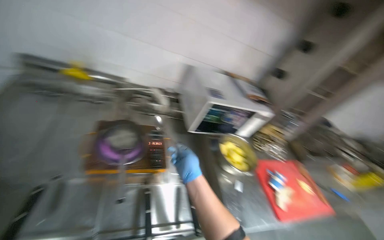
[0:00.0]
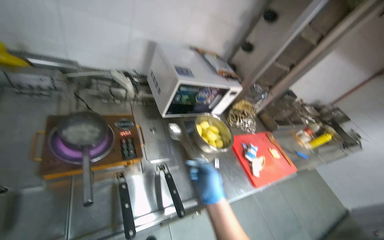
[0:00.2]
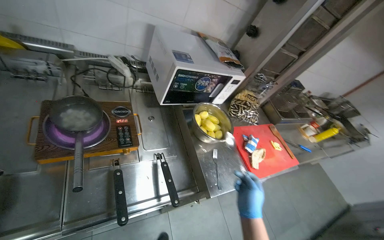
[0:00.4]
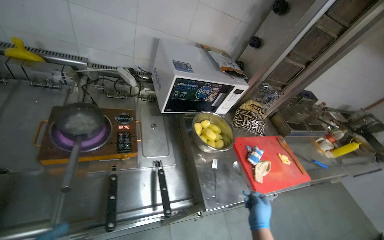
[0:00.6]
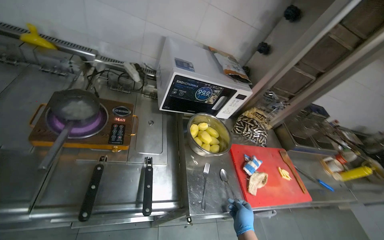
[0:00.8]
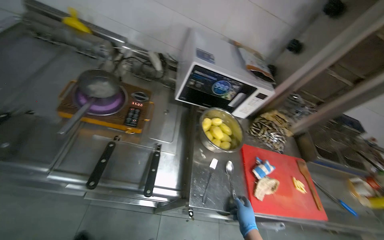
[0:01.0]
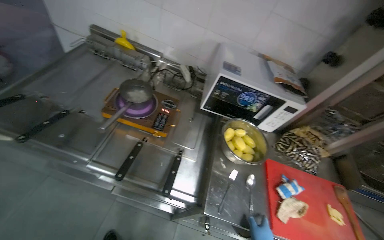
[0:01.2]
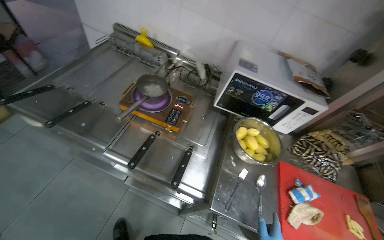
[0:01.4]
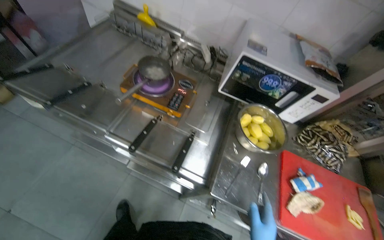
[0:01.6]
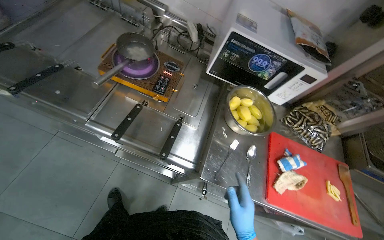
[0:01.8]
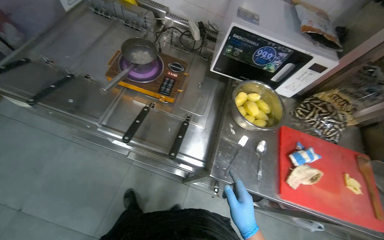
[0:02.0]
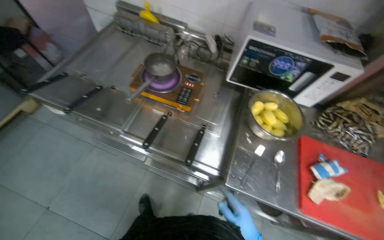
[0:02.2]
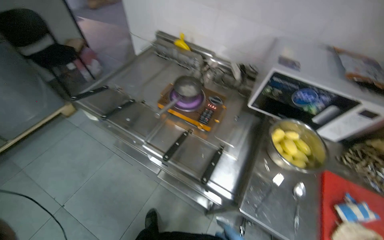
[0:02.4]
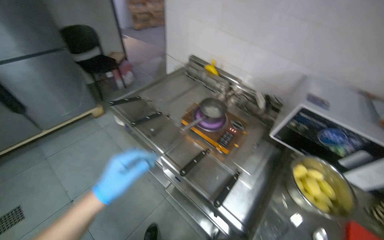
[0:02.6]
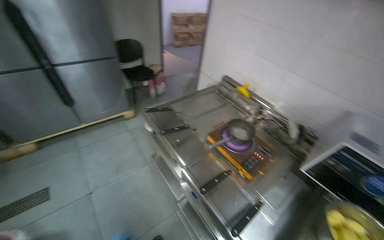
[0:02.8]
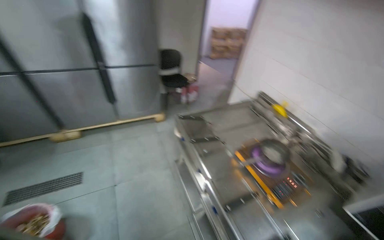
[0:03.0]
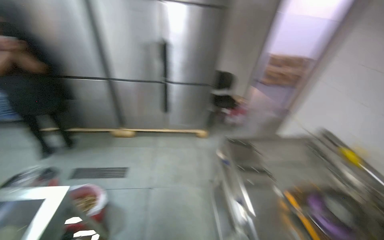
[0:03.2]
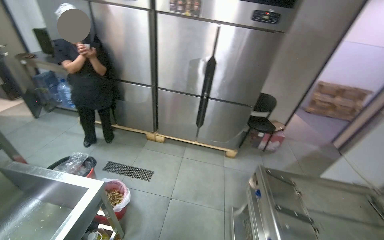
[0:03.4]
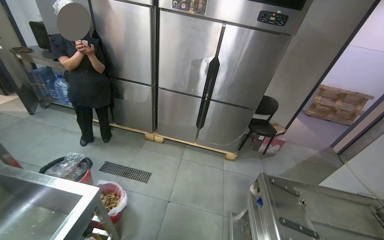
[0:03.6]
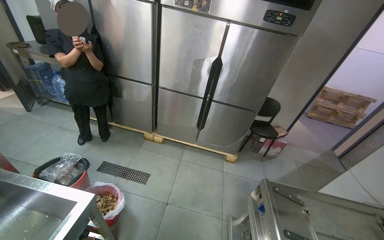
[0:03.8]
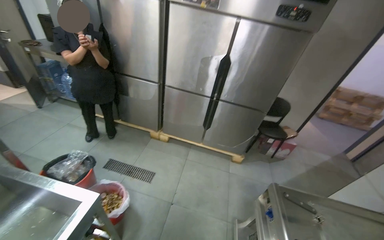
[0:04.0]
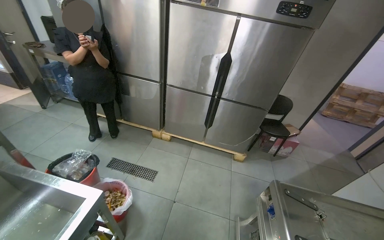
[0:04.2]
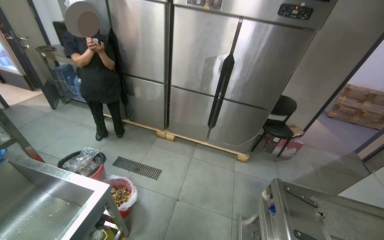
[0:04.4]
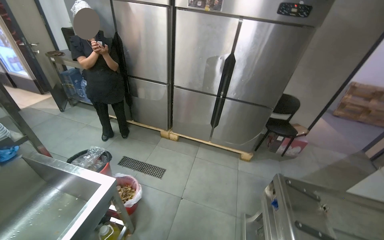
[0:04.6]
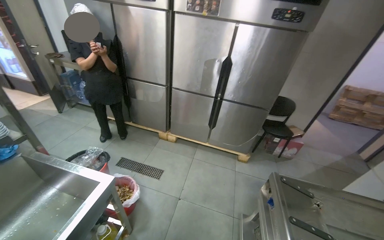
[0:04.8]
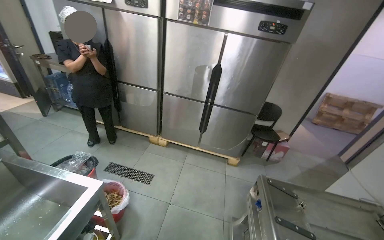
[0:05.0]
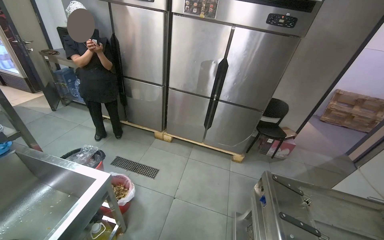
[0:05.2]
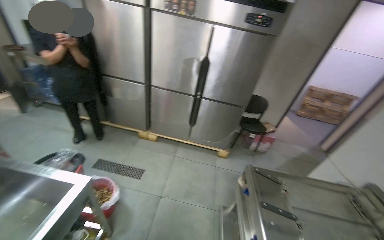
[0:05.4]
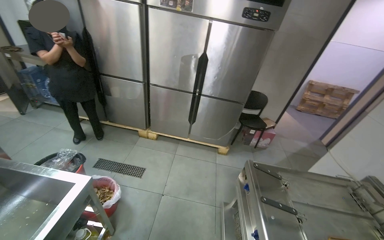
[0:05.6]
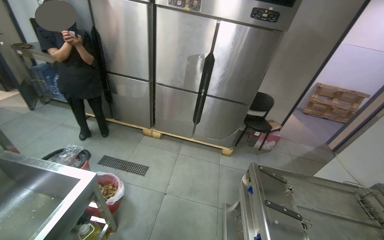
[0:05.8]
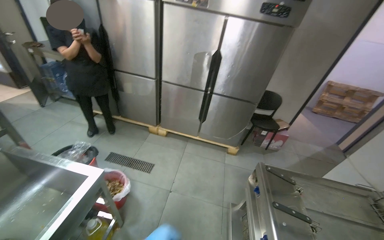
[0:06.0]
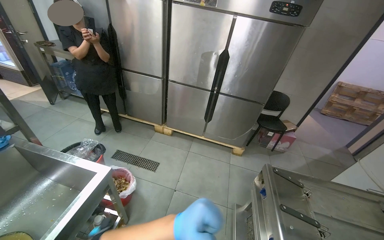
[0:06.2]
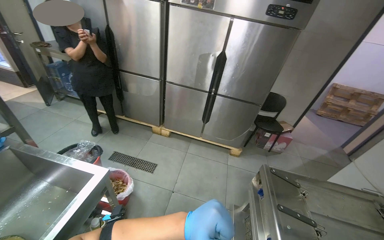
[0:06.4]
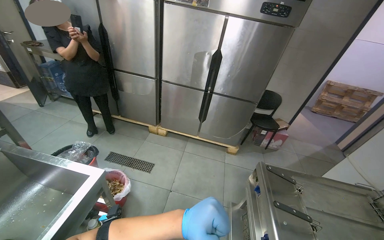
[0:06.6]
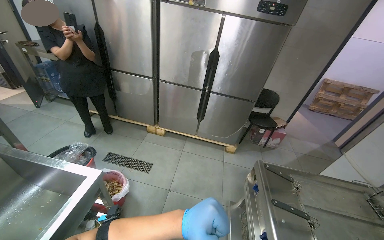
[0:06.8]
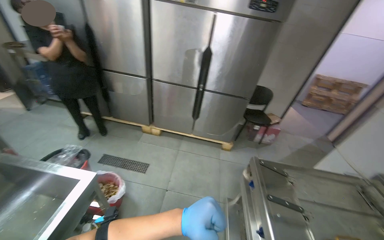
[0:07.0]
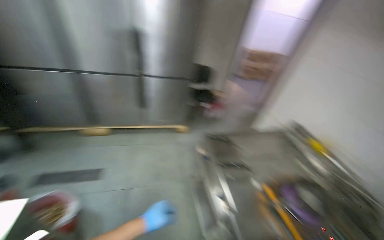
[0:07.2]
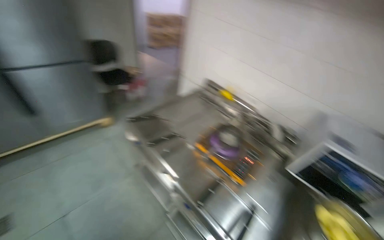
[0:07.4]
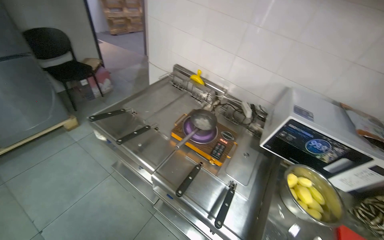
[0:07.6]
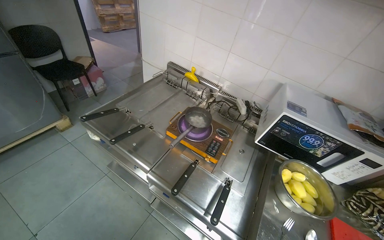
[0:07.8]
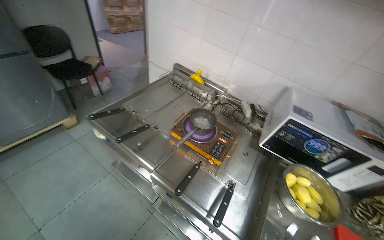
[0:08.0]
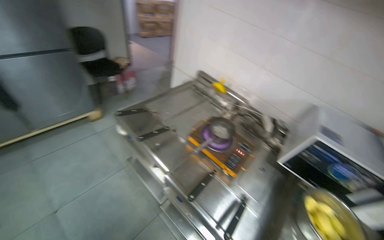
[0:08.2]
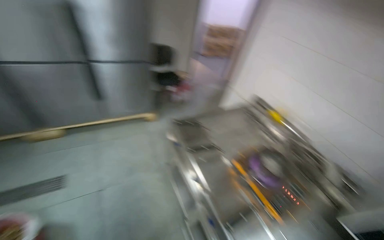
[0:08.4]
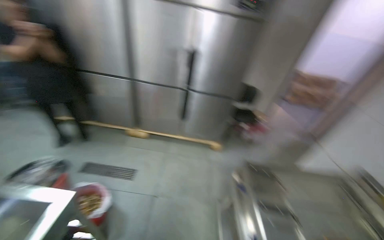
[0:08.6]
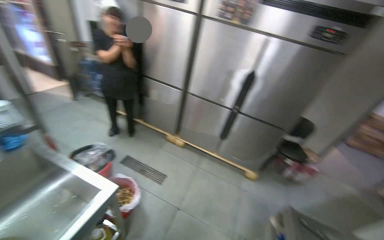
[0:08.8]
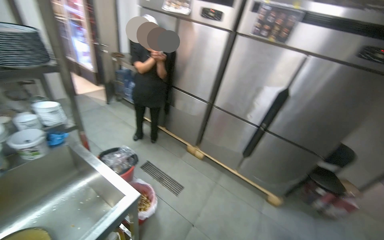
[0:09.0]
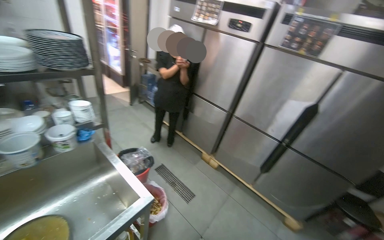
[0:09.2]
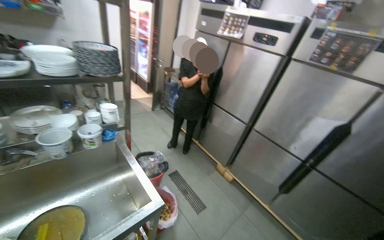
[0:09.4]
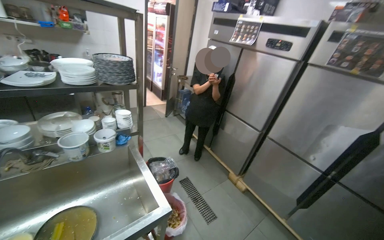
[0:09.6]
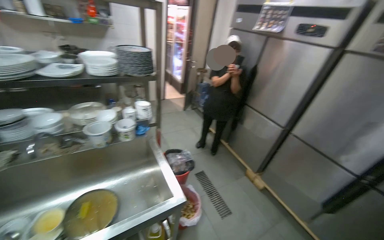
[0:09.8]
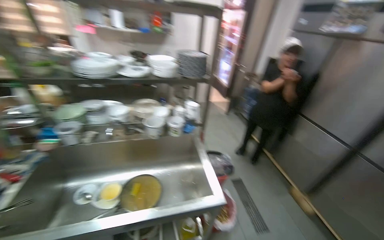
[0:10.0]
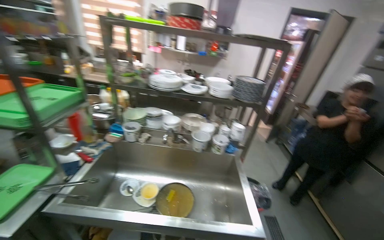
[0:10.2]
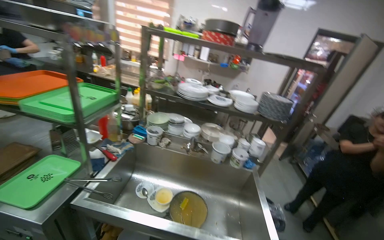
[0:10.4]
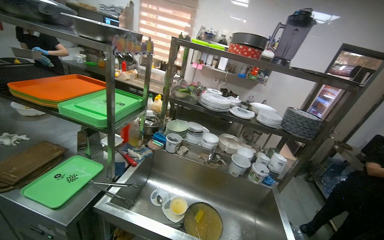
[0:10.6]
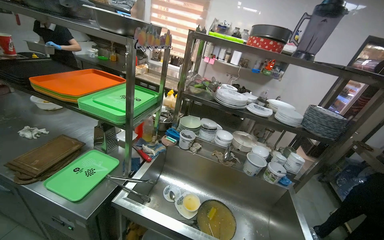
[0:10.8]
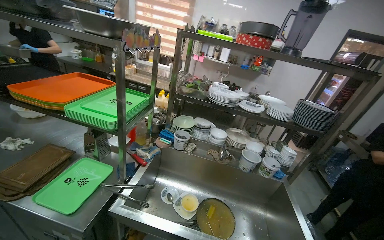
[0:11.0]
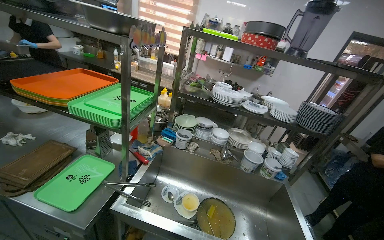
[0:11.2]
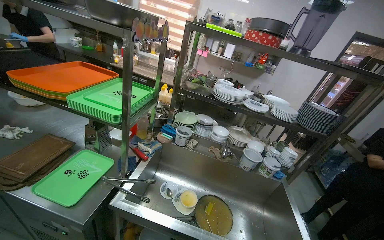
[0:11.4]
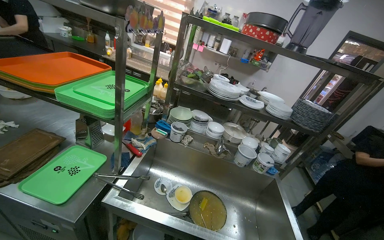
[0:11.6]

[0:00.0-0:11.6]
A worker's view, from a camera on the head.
Job: preparing food.
The whole recording: Managing cooking meal. The worker manages the meal while it is cooking.
0:01.4 to 0:02.8: The head rotates roughly 35 degrees to the left. The wearer looks about 15 degrees further upward.
0:02.8 to 0:04.4: The wearer looks some 50 degrees further to the left. The view tips upward by approximately 15 degrees.
0:05.8 to 0:07.2: The head turns to the right by some 20 degrees.
0:07.2 to 0:08.8: The wearer looks about 35 degrees further to the left.
0:08.8 to 0:10.2: The wearer looks roughly 70 degrees further to the left. The wearer looks some 20 degrees further upward.

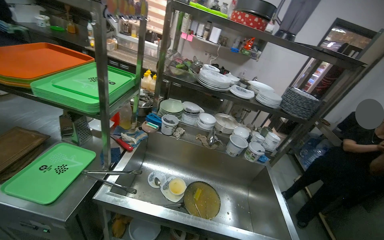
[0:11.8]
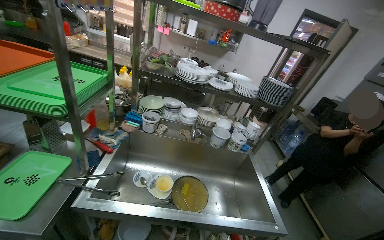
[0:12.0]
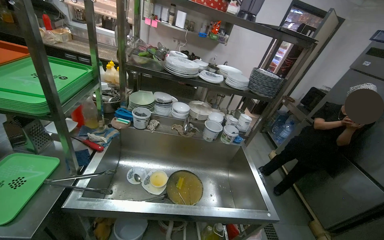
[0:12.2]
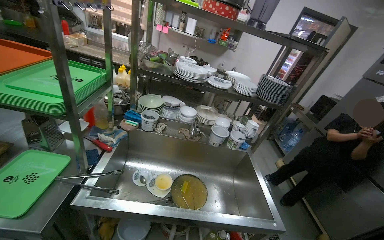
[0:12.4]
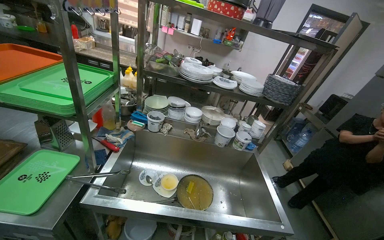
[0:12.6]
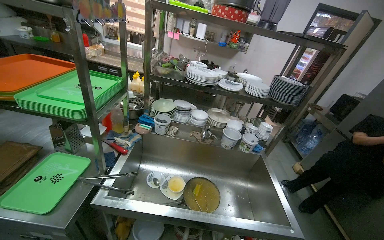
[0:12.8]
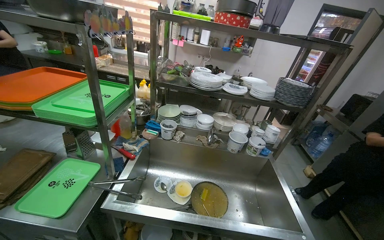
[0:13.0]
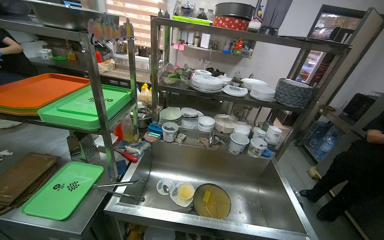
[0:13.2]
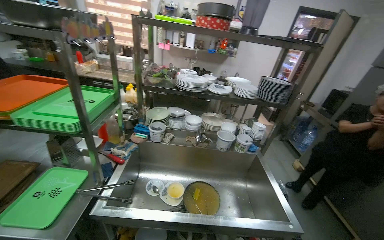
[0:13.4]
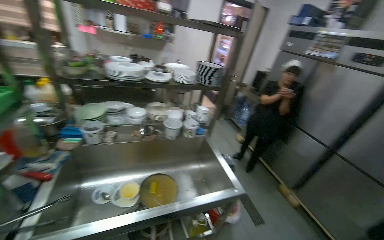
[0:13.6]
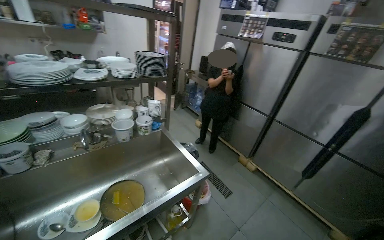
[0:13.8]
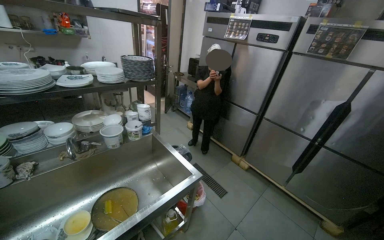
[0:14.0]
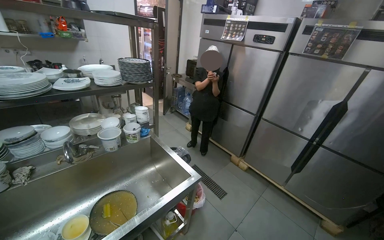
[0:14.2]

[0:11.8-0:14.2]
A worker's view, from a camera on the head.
Job: preparing food.
The whole recording: Managing cooking meal. The worker manages the meal while it is cooking.
0:13.0 to 0:14.2: The wearer looks roughly 50 degrees further to the right.

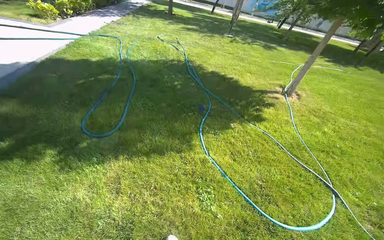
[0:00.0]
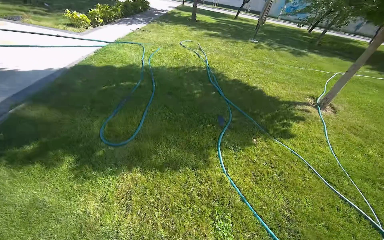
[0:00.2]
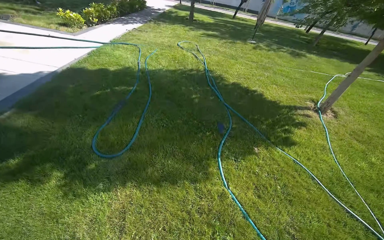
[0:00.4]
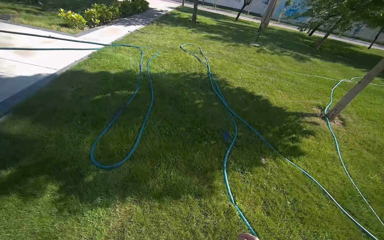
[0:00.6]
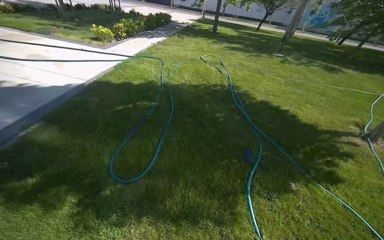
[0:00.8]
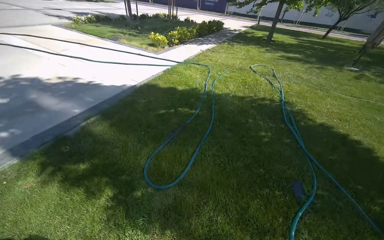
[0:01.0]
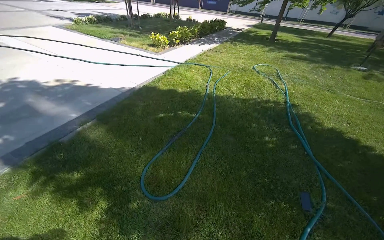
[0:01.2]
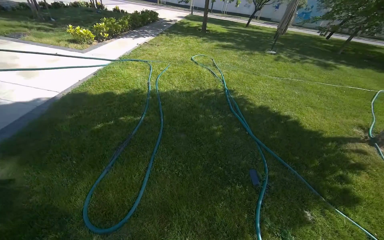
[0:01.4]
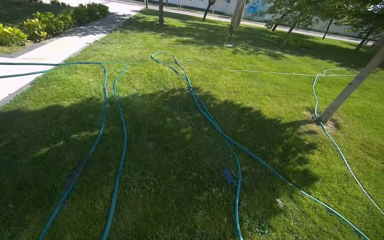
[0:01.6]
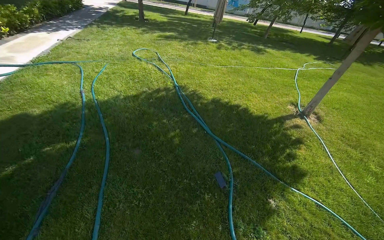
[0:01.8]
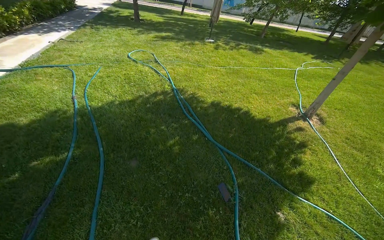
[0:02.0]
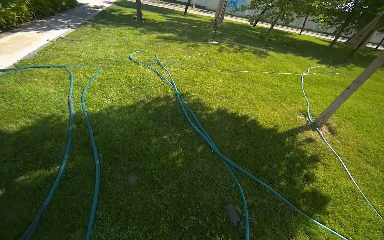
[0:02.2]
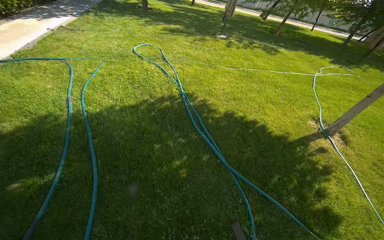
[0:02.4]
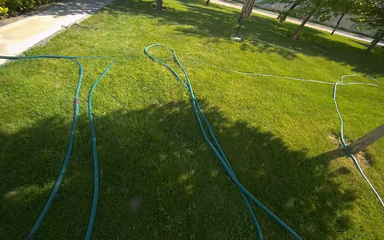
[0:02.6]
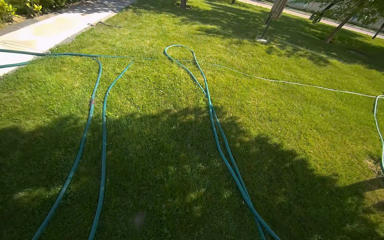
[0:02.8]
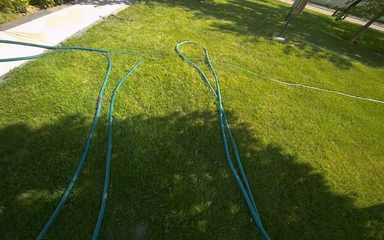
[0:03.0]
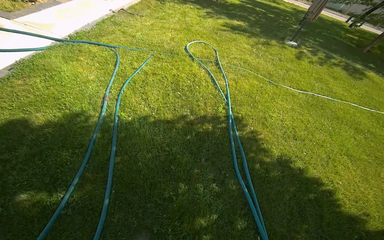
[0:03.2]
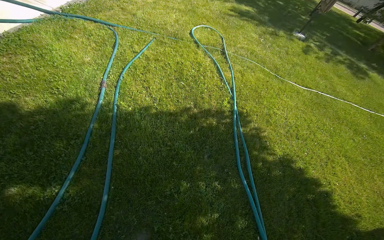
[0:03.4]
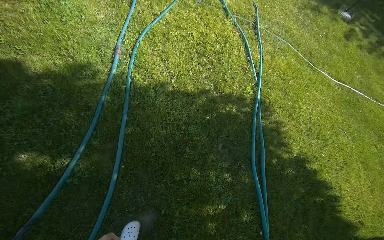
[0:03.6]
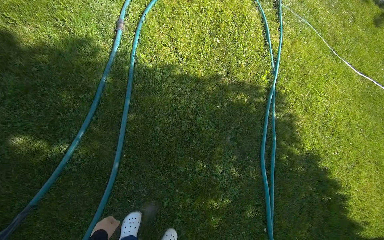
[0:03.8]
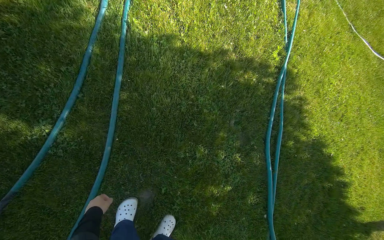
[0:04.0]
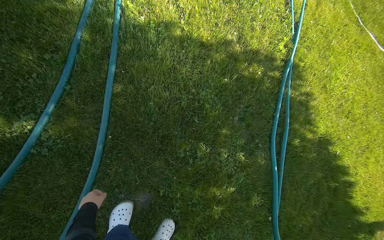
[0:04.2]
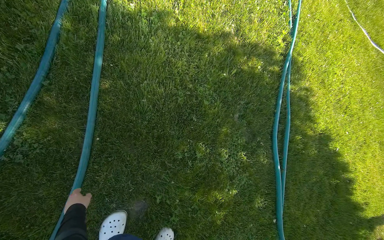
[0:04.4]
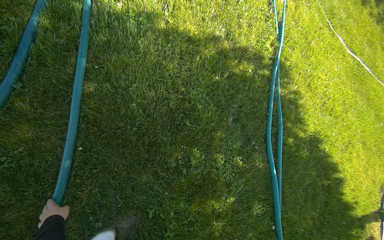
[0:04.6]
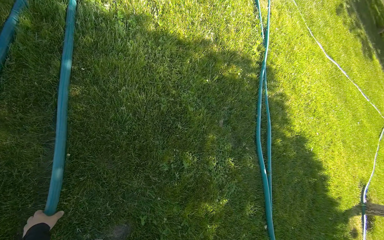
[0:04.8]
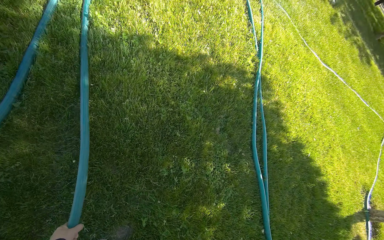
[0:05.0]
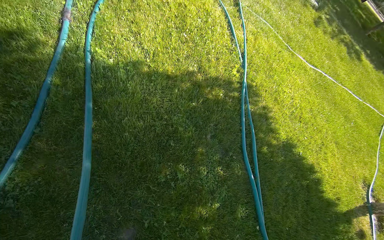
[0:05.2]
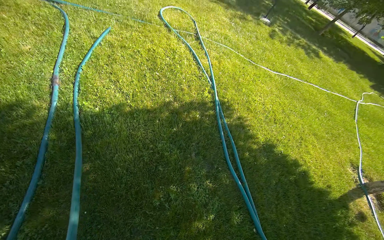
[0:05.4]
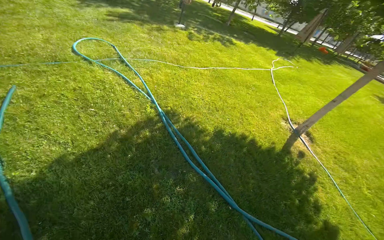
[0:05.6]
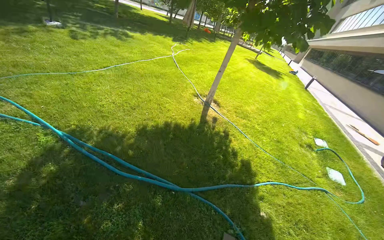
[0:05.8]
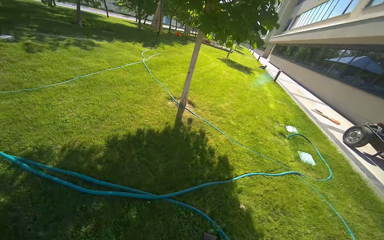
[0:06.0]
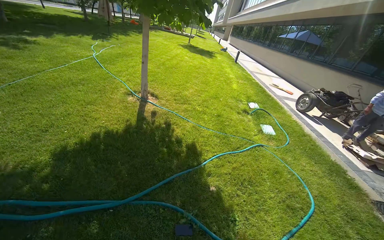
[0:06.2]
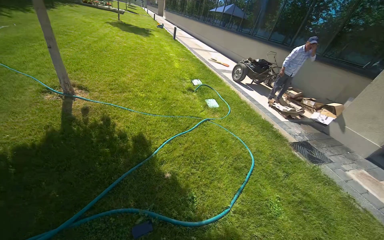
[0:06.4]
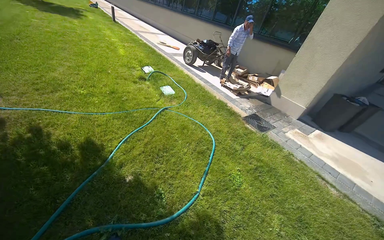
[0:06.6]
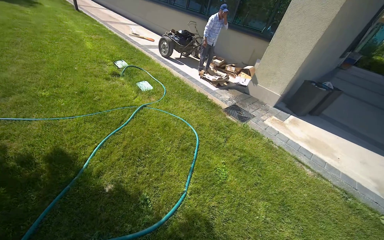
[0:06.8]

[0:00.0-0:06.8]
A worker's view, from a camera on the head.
Job: preparing cleaning supplies.
The whole recording: Laying out water hose. The worker pulls a green water hose across the grass.
0:00.0 to 0:01.4: The camera is carried about 1 m.
0:01.4 to 0:02.8: The wearer moves approximately 1 m.
0:02.8 to 0:04.0: The head travels approximately 70 cm. The wearer looks roughly 30 degrees further downward.
0:04.0 to 0:05.4: The view tilts about 15 degrees upward.
0:05.4 to 0:06.8: The wearer moves approximately 1 m. The wearer looks roughly 130 degrees further to the right. The wearer looks some 15 degrees further downward.
